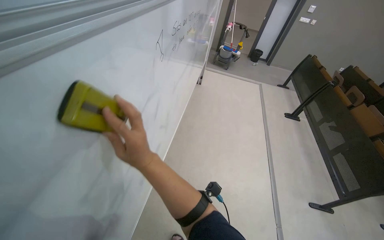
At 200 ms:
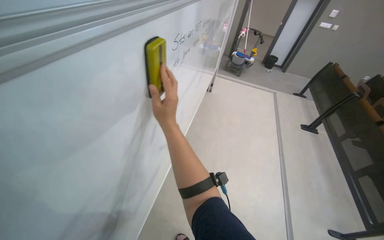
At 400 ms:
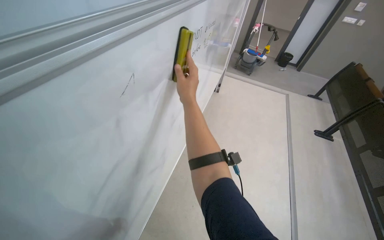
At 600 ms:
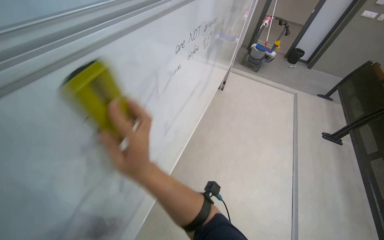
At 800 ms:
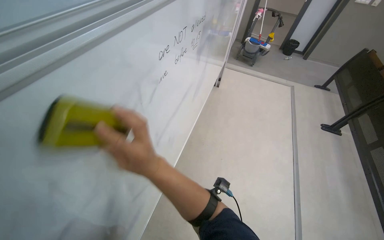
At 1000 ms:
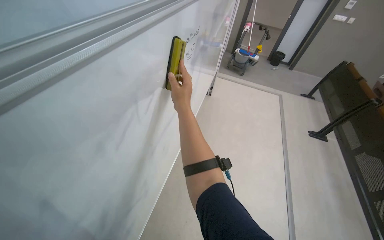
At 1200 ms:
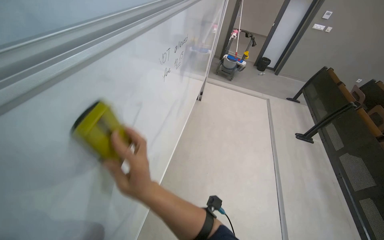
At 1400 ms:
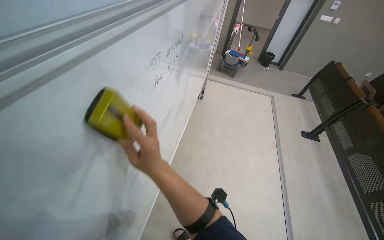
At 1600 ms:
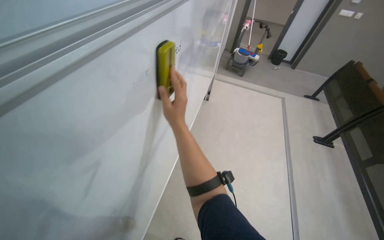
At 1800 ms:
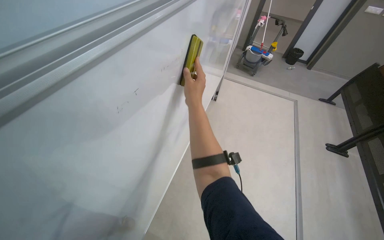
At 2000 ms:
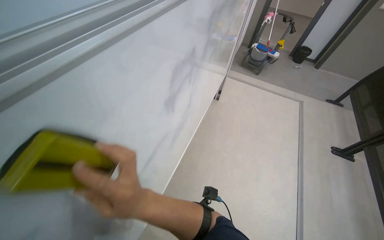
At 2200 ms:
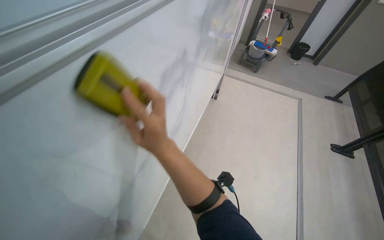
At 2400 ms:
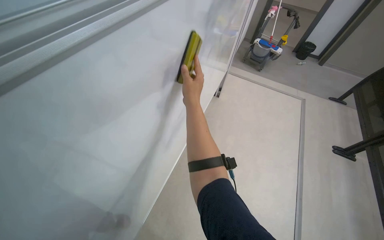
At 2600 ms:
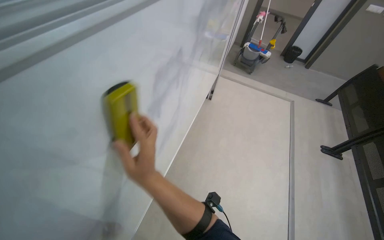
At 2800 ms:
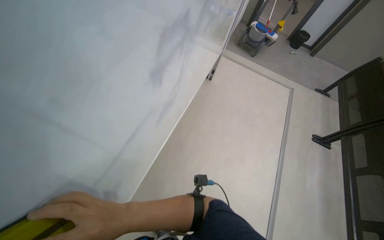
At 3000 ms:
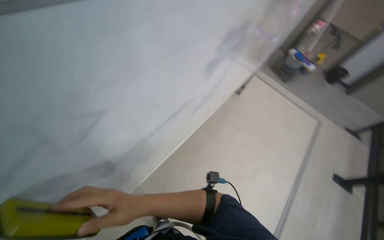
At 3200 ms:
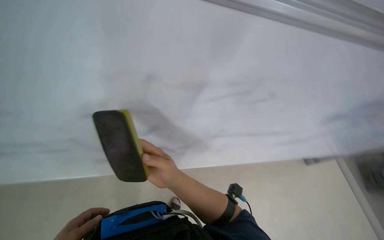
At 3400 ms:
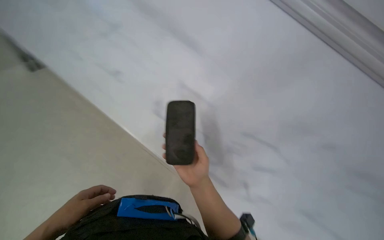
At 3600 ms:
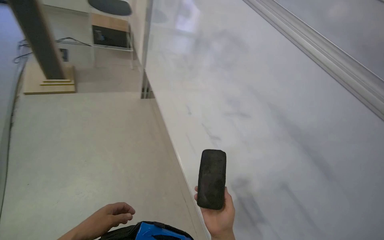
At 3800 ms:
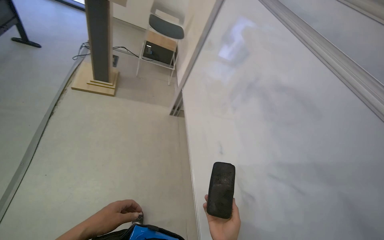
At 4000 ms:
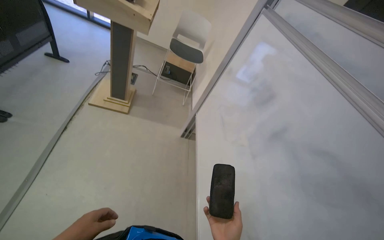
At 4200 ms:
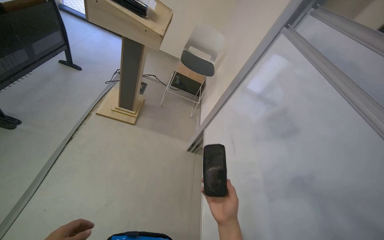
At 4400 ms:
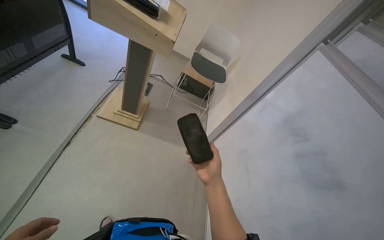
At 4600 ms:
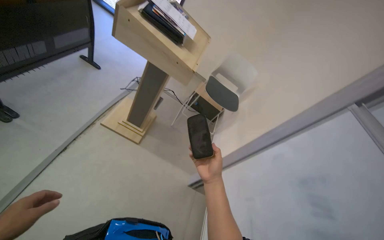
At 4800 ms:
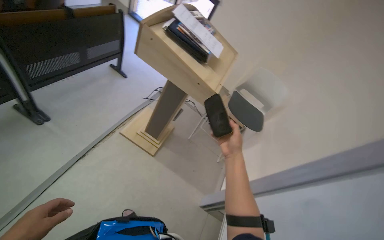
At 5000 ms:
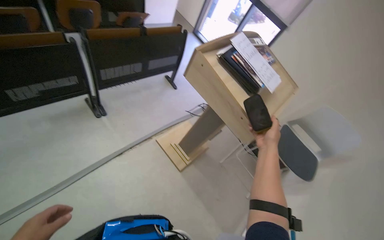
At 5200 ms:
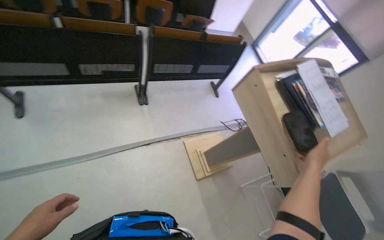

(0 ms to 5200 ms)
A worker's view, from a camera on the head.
Job: organizing items.
The whole recording: Tidying lecture hall front area. The worker picks up papers, adjusts a chair, slides whiteboard panels, and erases the whiteboard.
0 ms - 1800 ms: The wearer moves some 80 cm.
1800 ms - 3400 ms: The head rotates some 80 degrees to the left.
3400 ms - 5200 ms: The camera is carried roughly 1 m. The wearer's head swings roughly 95 degrees to the left. The view tilts roughly 25 degrees upward.

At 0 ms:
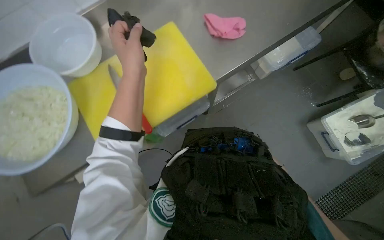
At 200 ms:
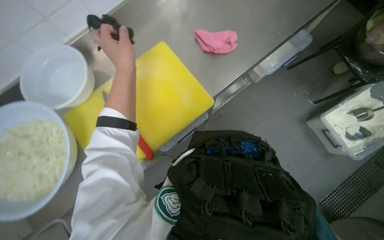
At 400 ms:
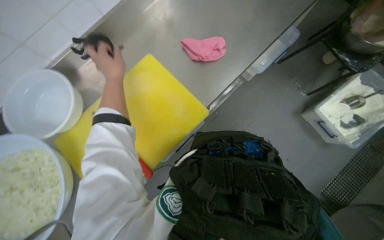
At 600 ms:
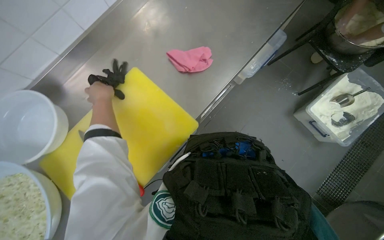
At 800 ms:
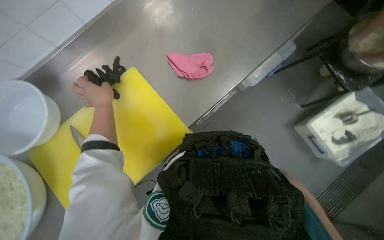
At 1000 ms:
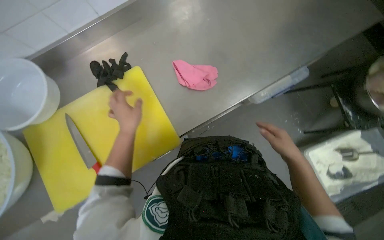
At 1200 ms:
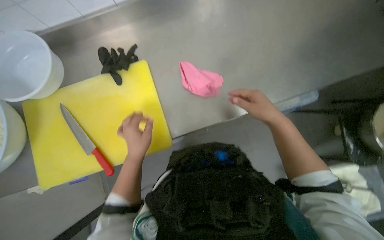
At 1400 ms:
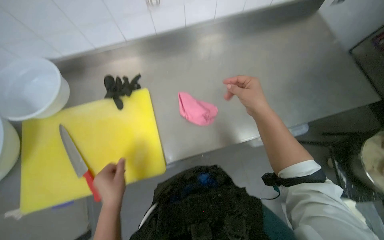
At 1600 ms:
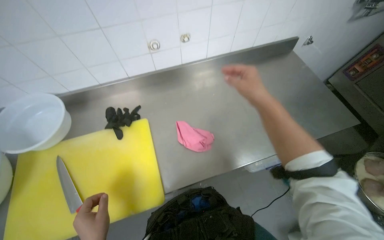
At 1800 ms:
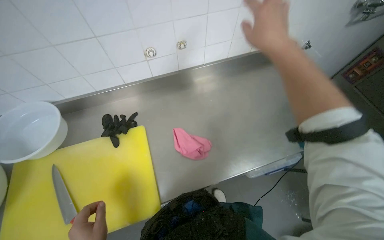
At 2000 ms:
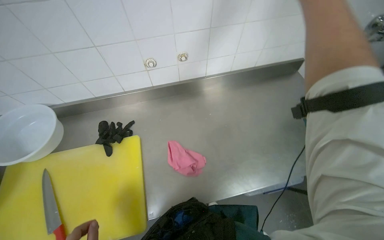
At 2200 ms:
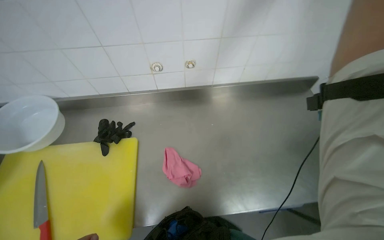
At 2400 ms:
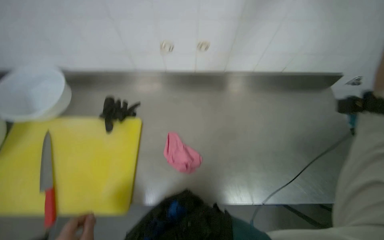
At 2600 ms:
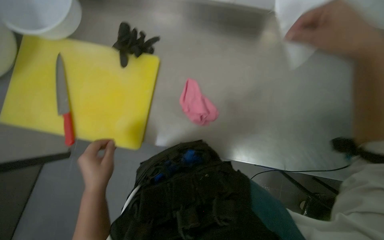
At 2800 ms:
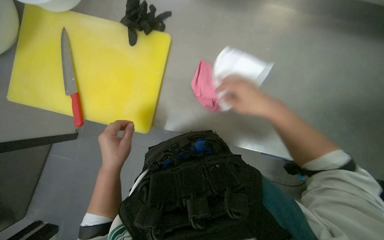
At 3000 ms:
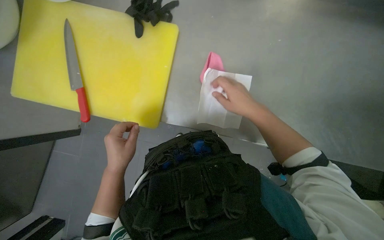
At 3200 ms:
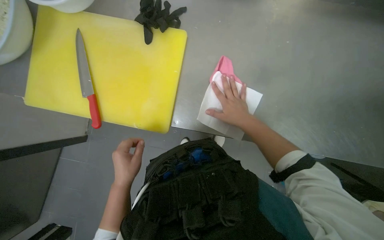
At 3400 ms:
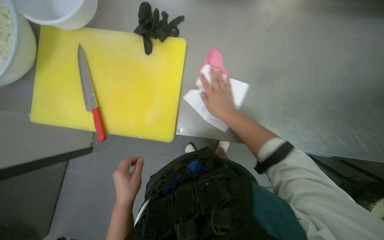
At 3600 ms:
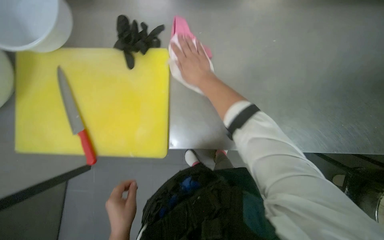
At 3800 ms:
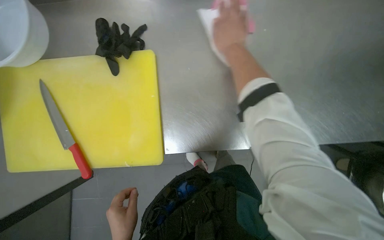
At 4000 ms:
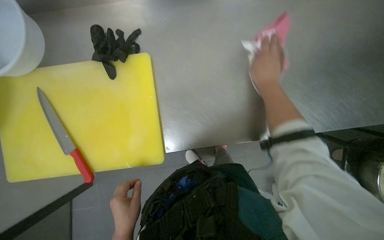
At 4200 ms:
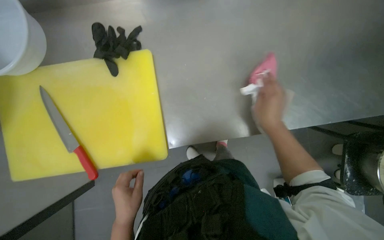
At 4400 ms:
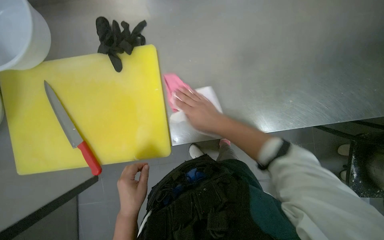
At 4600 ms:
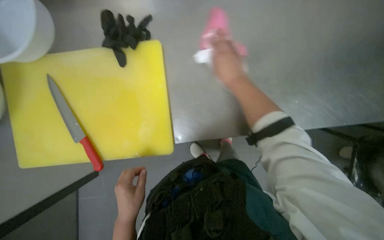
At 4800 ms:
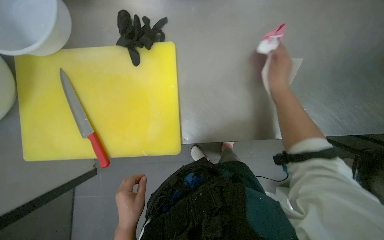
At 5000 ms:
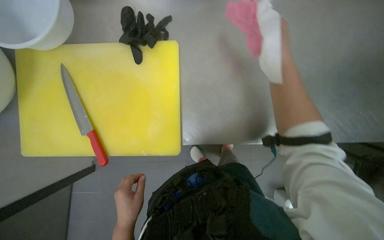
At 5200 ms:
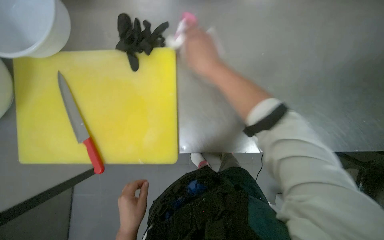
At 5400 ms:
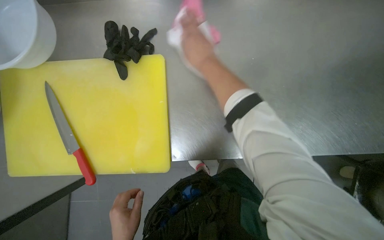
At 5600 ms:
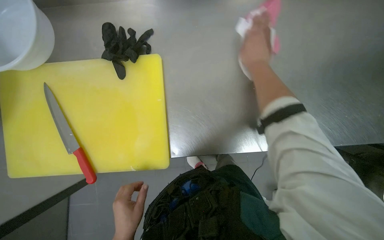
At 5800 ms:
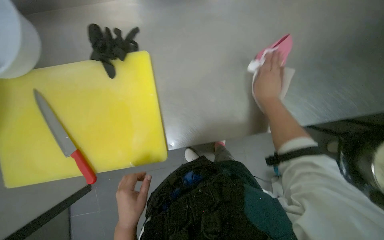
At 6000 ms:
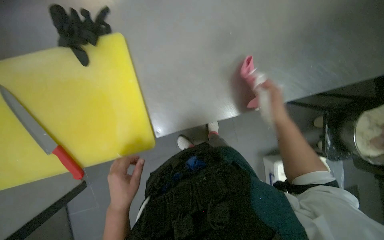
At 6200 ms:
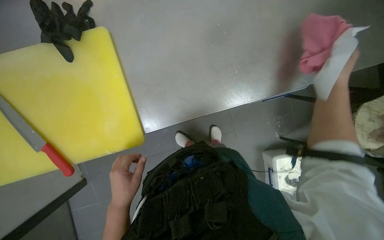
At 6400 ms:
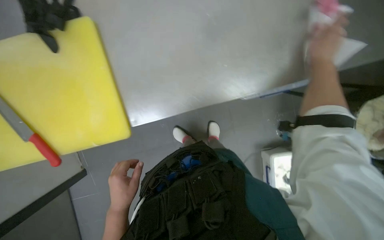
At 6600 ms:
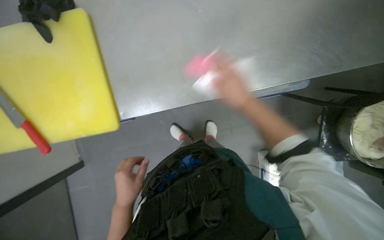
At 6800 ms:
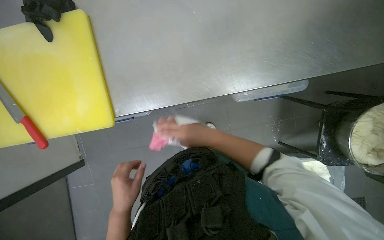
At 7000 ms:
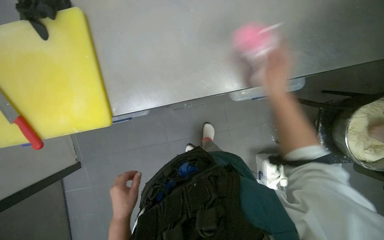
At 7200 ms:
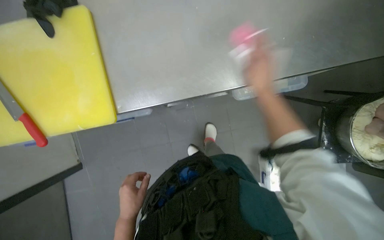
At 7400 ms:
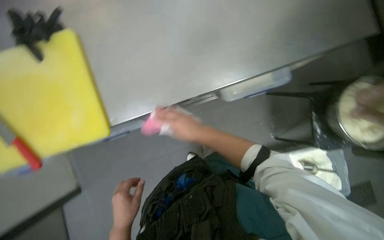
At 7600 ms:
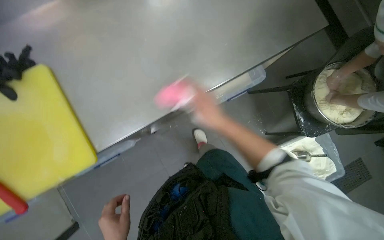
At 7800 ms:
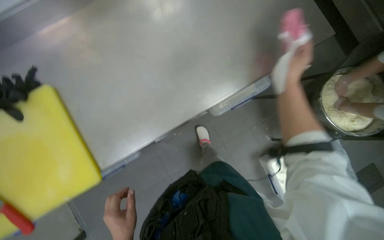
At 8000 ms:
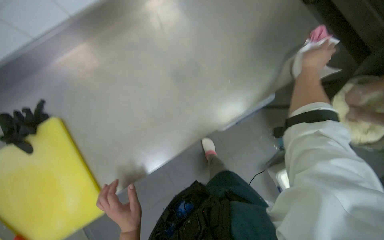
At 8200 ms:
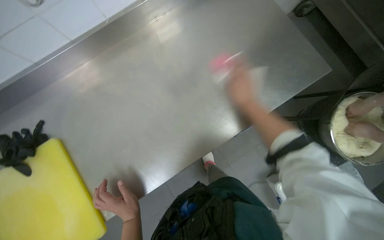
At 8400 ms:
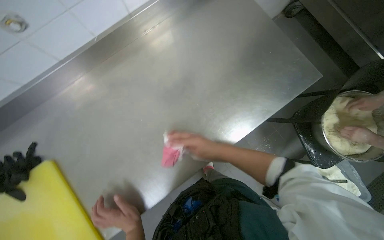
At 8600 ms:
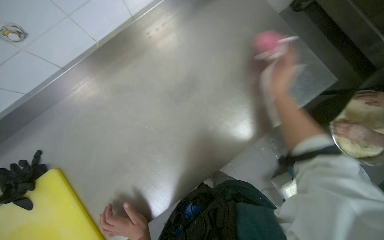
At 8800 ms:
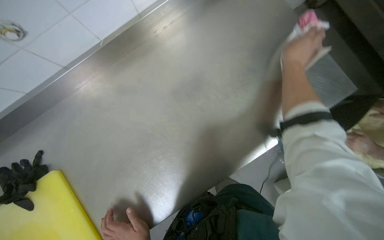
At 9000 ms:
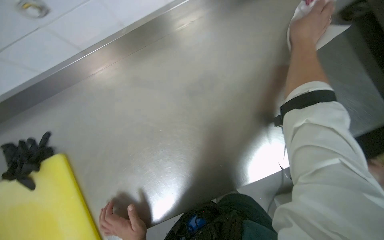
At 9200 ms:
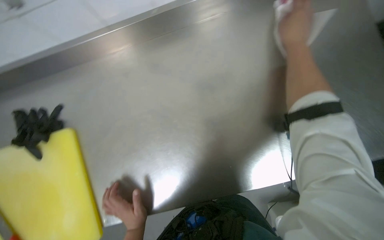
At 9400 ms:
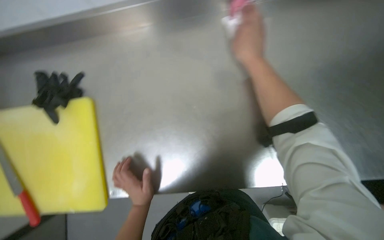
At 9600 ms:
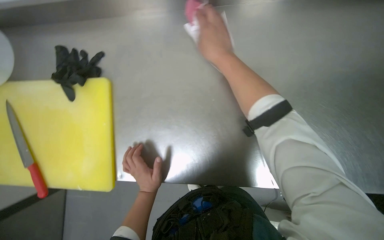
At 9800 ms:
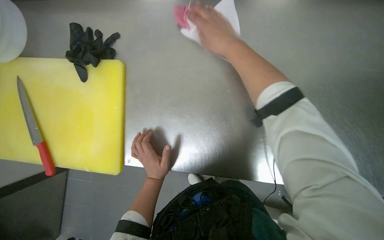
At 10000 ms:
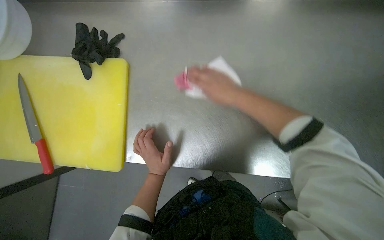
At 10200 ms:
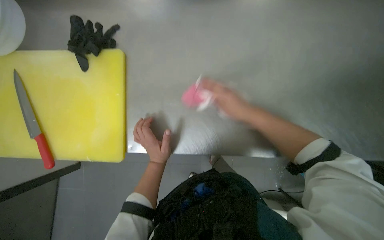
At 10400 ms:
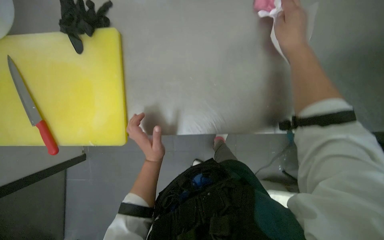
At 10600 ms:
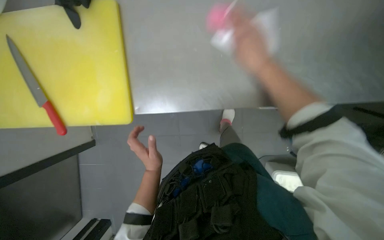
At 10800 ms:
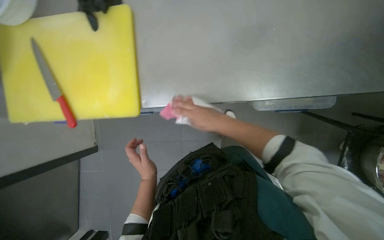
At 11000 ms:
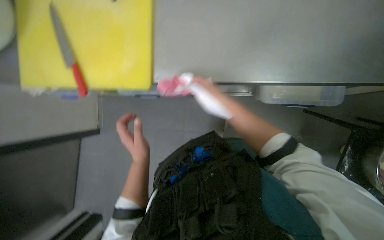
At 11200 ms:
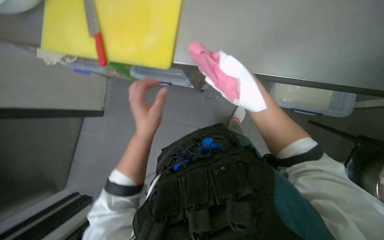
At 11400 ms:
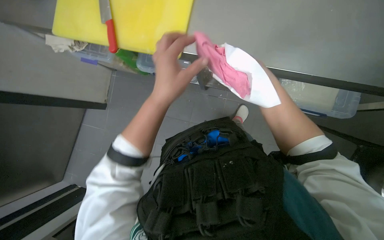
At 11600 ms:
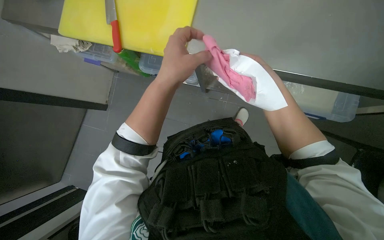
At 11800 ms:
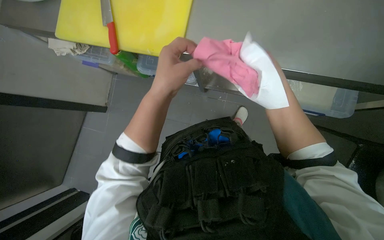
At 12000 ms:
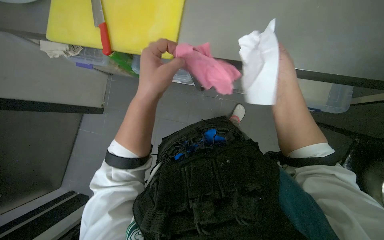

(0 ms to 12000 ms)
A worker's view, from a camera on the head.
Job: cleaning kitchen.
The whole recording: Wiping kitchen counter. The worker wipes the kitchen counter with a pink cloth and a white paper towel.
0 ms - 1600 ms: The wearer looks roughly 15 degrees further upward.
1600 ms - 3000 ms: The head turns to the left by roughly 35 degrees. The wearer looks approximately 30 degrees further downward.
3000 ms - 4400 ms: The right hand goes up the picture and returns, approximately 20 cm each way.
9000 ms - 10400 ms: The wearer looks roughly 15 degrees further downward. The scene rotates clockwise by about 30 degrees.
10400 ms - 12000 ms: The left hand moves nearer to the camera, approximately 10 cm. Meanwhile the right hand shifts some 10 cm farther from the camera.

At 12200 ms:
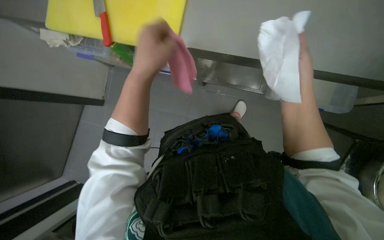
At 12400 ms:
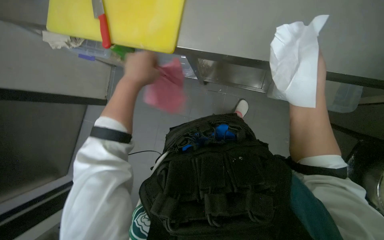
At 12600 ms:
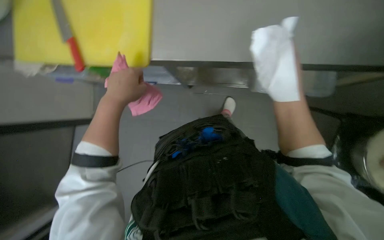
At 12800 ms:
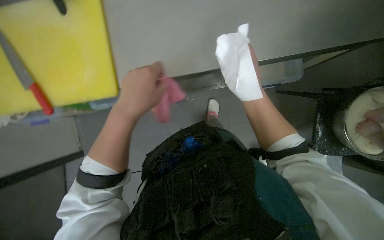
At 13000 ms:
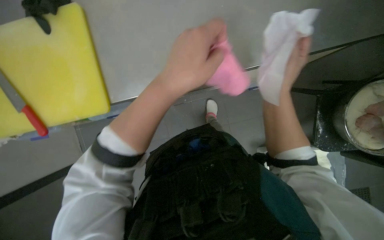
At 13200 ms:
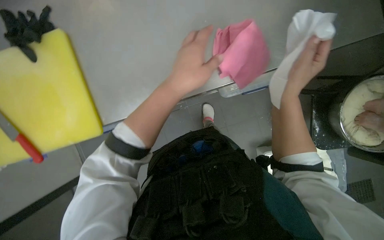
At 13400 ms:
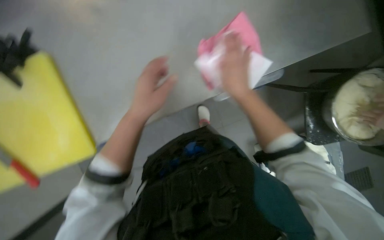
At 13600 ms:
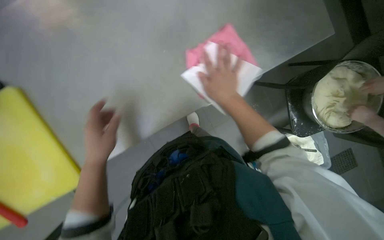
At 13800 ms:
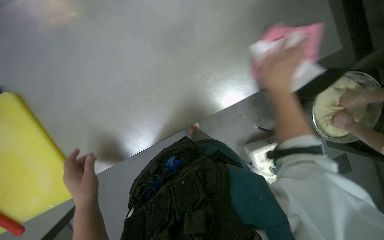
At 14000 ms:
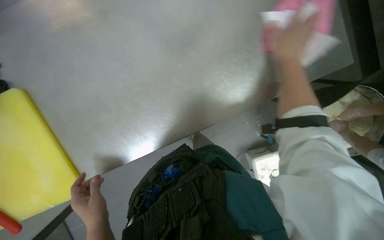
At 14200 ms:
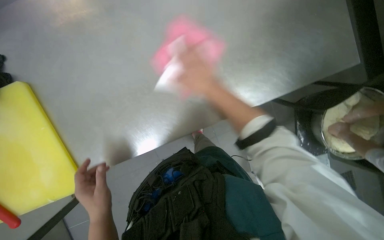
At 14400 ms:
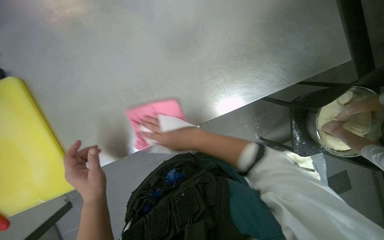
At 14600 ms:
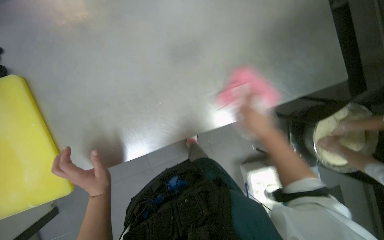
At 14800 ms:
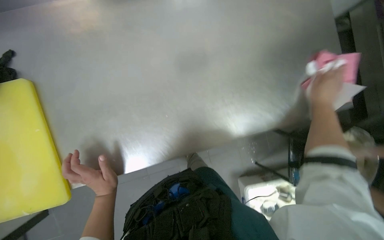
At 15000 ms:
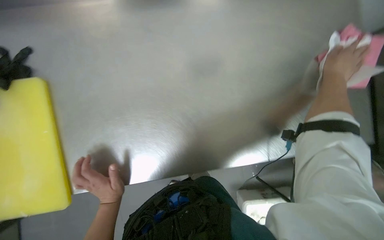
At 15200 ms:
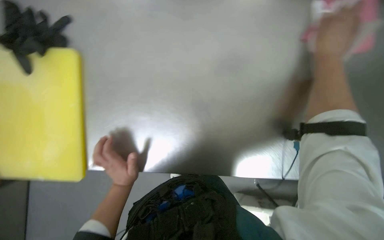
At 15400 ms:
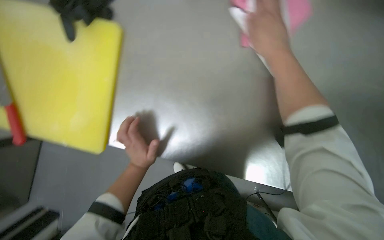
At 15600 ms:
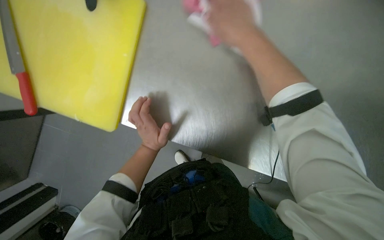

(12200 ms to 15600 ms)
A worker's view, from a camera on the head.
Job: cleaning kitchen.
The whole recording: Wiping kitchen counter. The worker wipes the kitchen counter with a pink cloth and a white paper towel.
12200 ms - 13800 ms: The wearer looks approximately 35 degrees further to the right. The left hand is displaced farther from the camera and down the picture by approximately 15 cm.
13800 ms - 15600 ms: The scene rotates clockwise by approximately 35 degrees.
